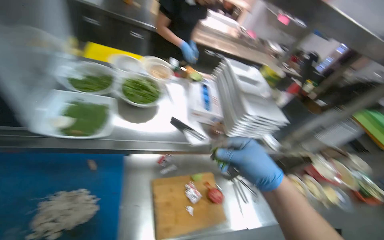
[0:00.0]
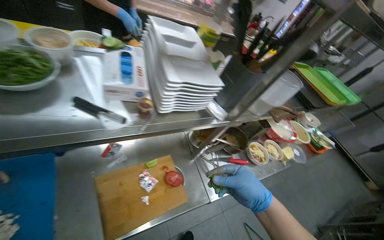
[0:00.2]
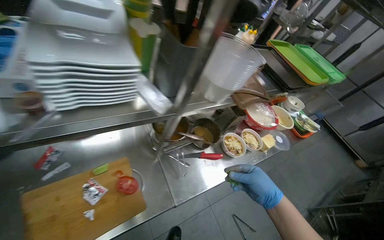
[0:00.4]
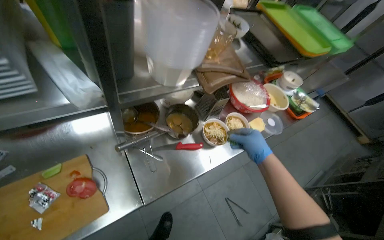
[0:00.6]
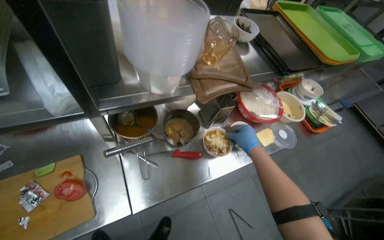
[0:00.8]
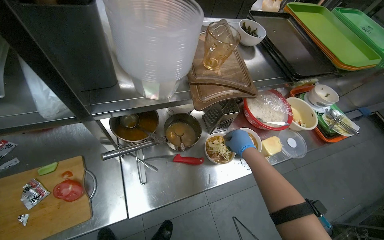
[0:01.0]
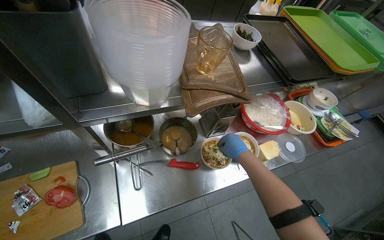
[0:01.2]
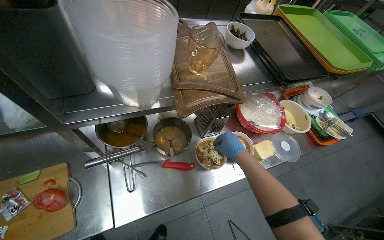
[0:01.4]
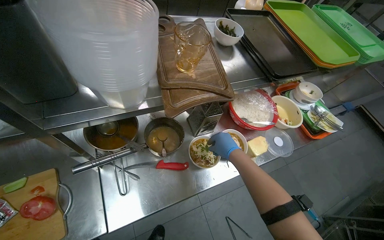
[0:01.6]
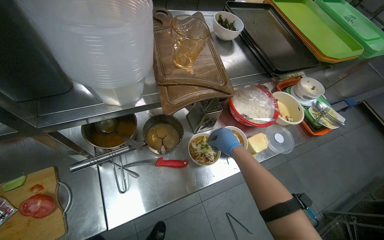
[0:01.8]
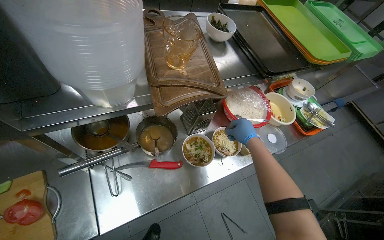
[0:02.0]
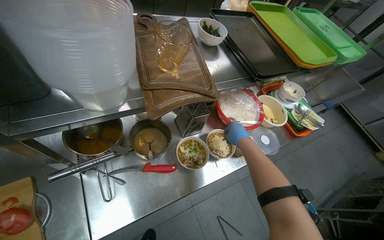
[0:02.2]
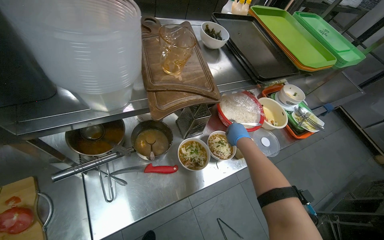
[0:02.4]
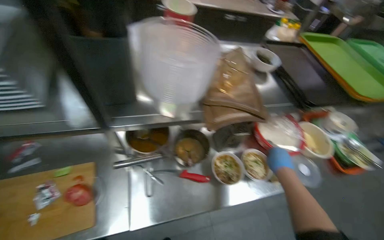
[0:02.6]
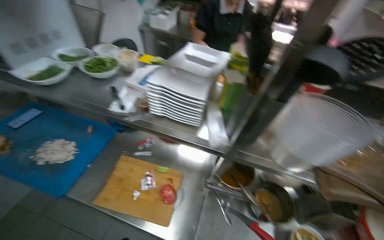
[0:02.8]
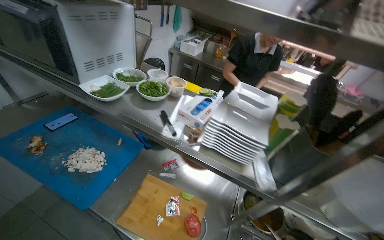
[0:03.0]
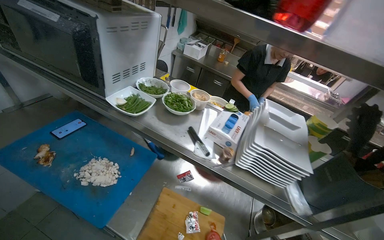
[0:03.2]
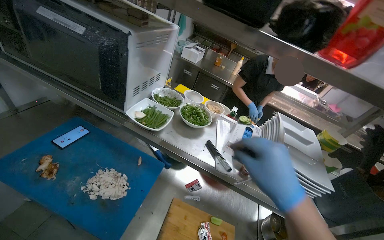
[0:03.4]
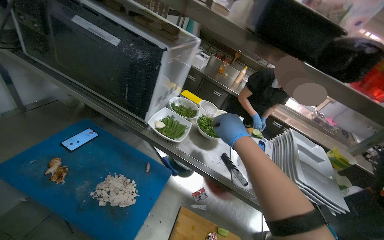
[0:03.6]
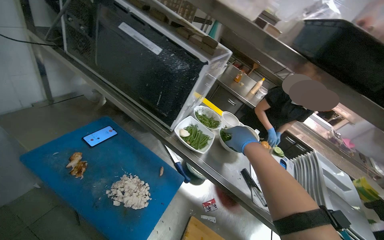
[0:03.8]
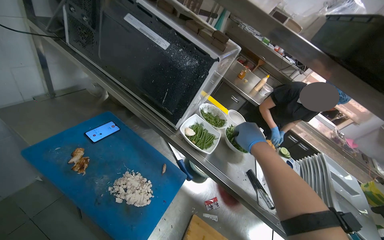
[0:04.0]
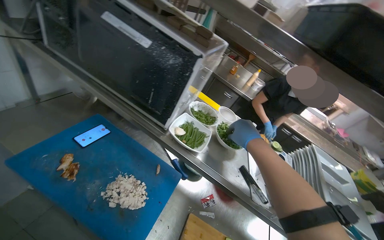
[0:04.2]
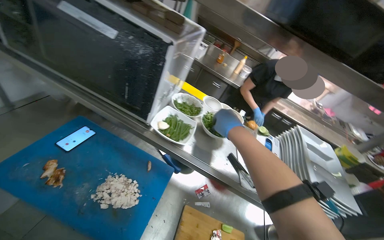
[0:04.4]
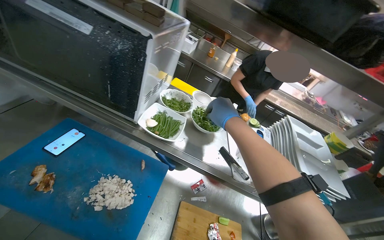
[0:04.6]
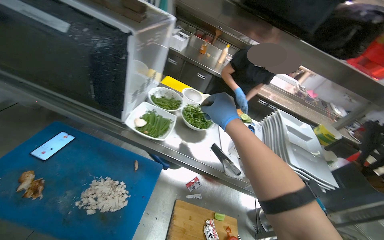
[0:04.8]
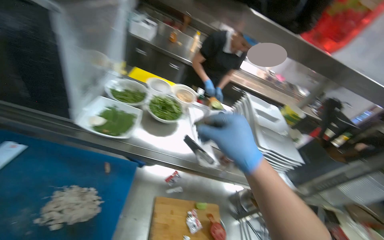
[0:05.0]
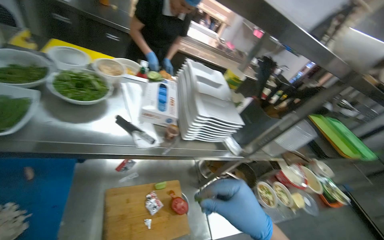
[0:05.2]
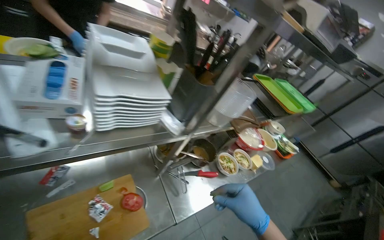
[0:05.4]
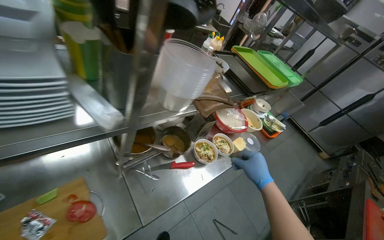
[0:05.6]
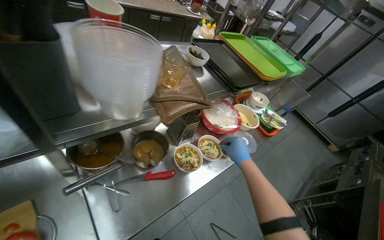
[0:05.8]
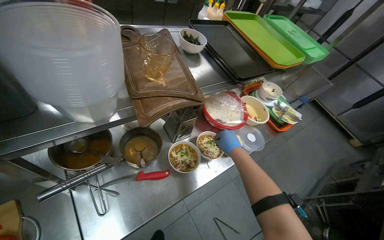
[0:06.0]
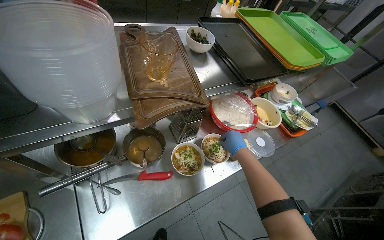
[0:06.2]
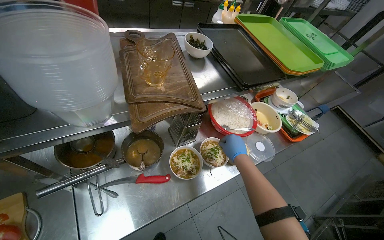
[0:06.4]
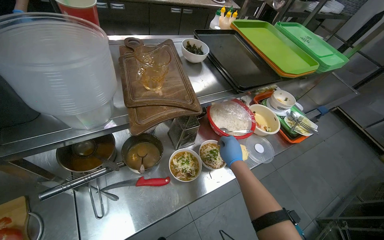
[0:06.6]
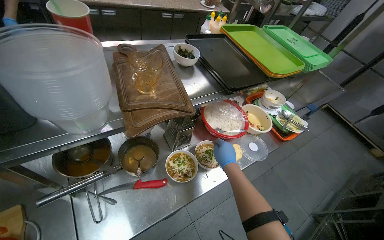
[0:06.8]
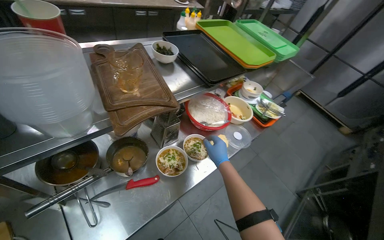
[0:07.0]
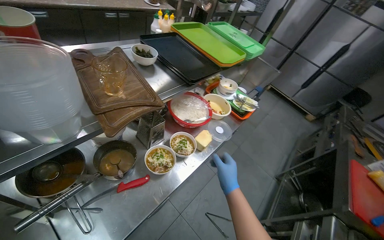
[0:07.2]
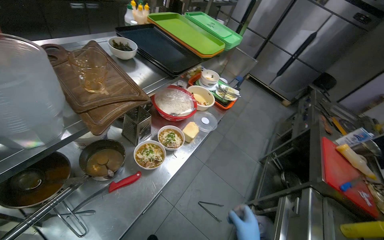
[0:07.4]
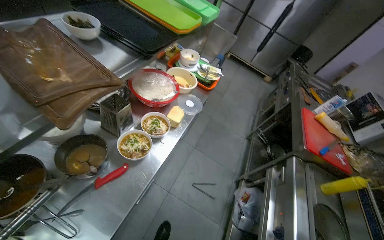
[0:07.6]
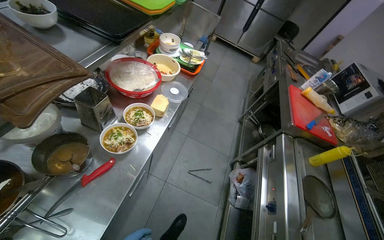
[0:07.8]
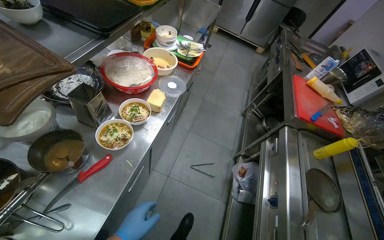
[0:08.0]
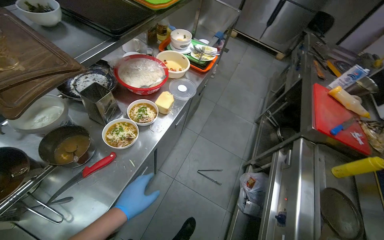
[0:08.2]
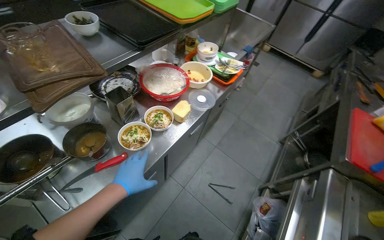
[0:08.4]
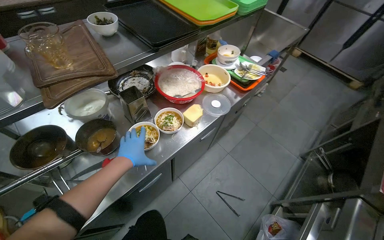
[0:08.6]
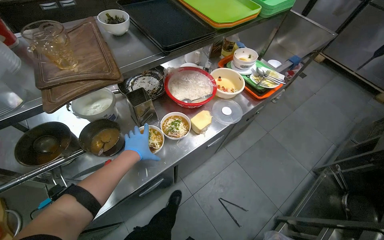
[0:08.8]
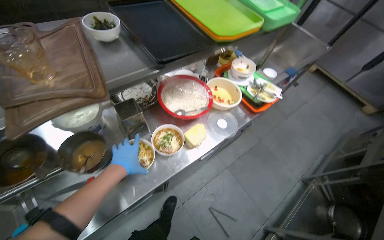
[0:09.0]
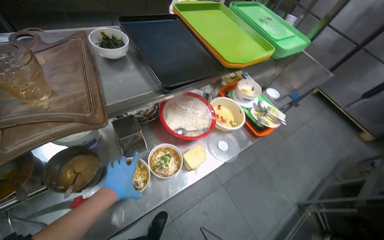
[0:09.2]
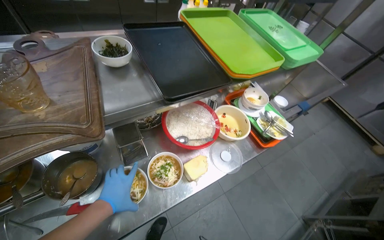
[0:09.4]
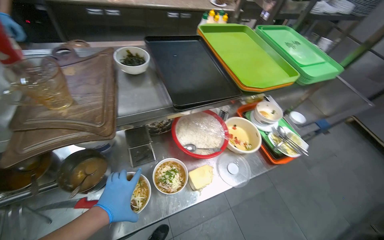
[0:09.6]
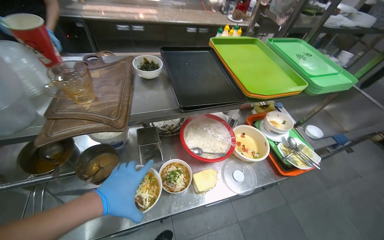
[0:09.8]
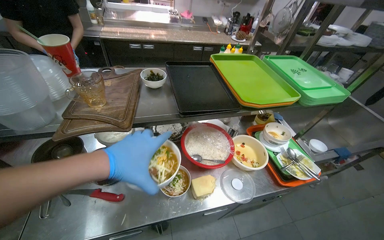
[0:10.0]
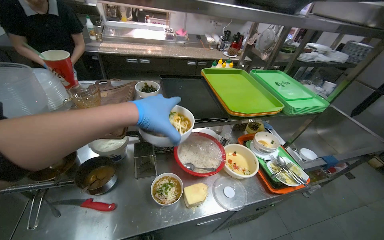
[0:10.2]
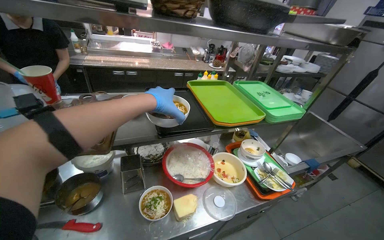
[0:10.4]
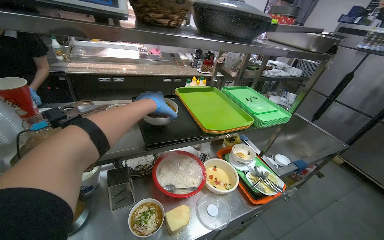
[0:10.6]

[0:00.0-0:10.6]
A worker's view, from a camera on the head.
Job: preparing food.
The whole recording: Assembling noodle bowls with garnishes. The worker chops chicken and adds it with cheese and herbs to noodle bowls, then lids and transfers them.
0:00.0 to 0:01.6: The wearer moves about 70 cm. The view tilts approximately 15 degrees downward.
0:01.6 to 0:03.0: The head travels some 40 cm. The wearer's head swings approximately 50 degrees to the left. The camera pitches upward, by some 25 degrees.
0:04.6 to 0:06.0: The wearer moves roughly 80 cm. The head rotates roughly 45 degrees to the right. The camera pitches downward, by about 35 degrees.
0:06.0 to 0:07.6: The head turns to the right by roughly 30 degrees.
0:07.6 to 0:09.0: The head turns to the left by about 30 degrees.
0:09.0 to 0:10.6: The camera pitches upward, by some 25 degrees. The left hand shifts roughly 40 cm up the picture and to the right.

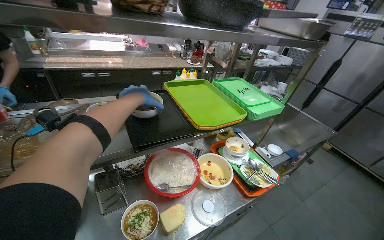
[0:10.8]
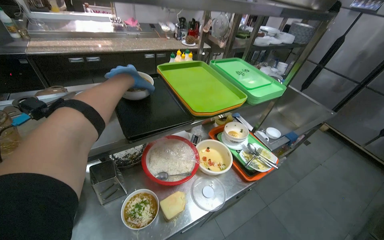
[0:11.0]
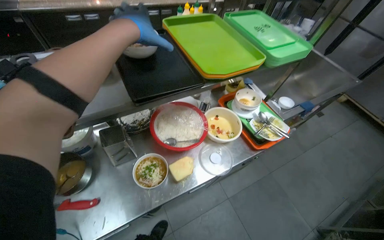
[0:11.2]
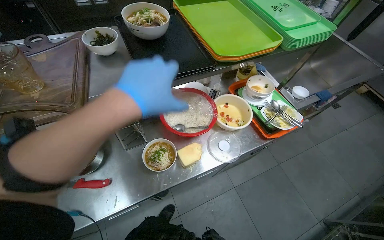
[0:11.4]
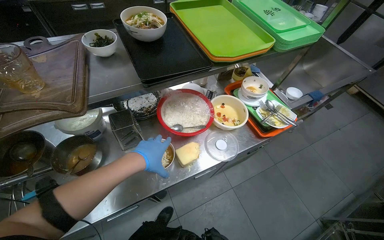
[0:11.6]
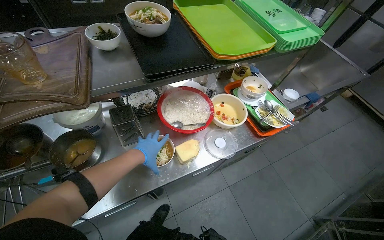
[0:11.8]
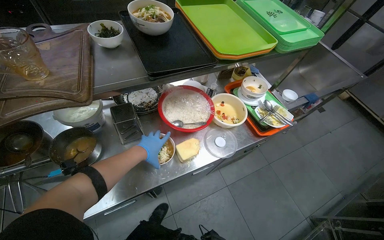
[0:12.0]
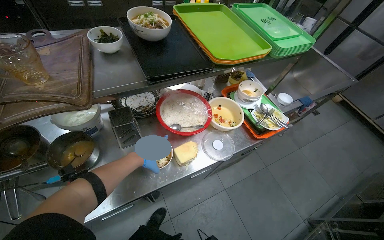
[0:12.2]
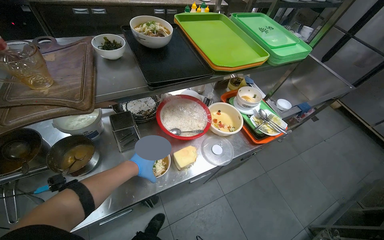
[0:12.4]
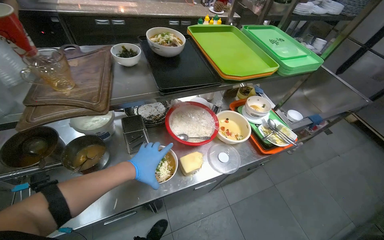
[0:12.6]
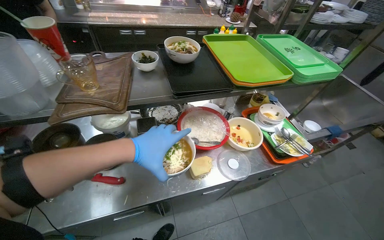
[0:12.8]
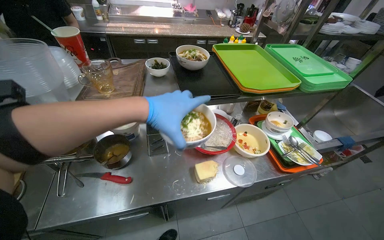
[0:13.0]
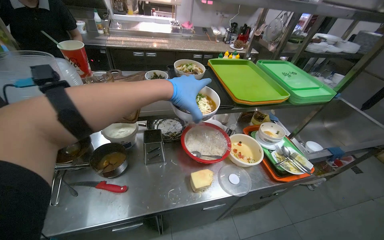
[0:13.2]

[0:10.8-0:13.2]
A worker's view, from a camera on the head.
Job: preparing food.
The whole recording: Assembling noodle bowls with garnishes. The worker chops chicken and adds it with cheese and herbs to noodle bowls, then lids and transfers them.
0:10.8 to 0:12.0: The camera pitches downward, by approximately 20 degrees. The left hand moves down the picture, roughly 40 cm.
0:12.0 to 0:13.2: The view tips upward by about 15 degrees. The left hand shifts roughly 35 cm nearer to the camera and up the picture.

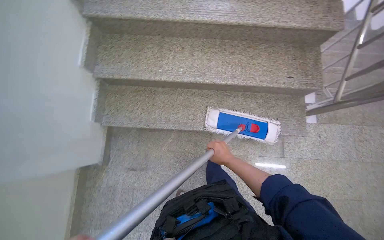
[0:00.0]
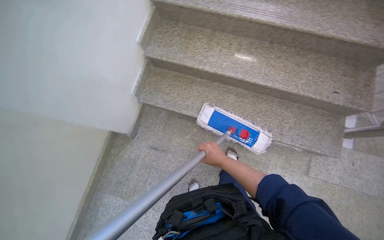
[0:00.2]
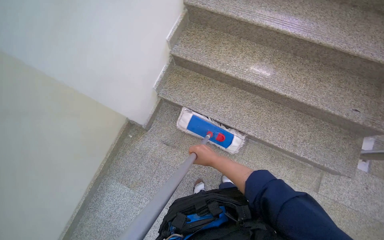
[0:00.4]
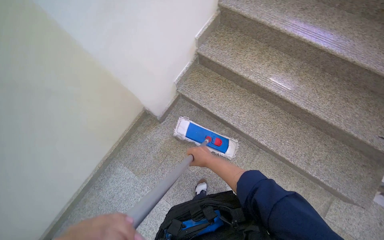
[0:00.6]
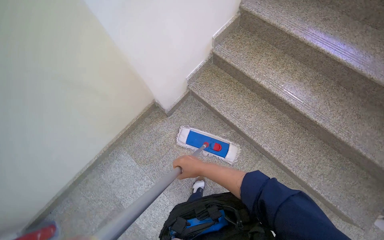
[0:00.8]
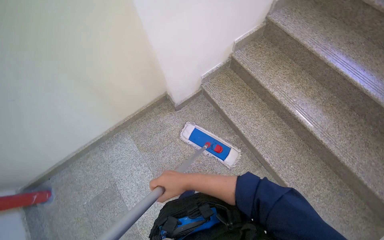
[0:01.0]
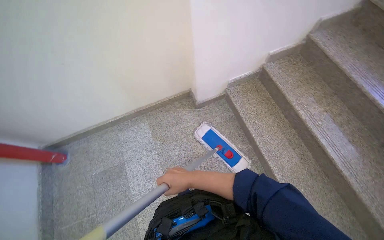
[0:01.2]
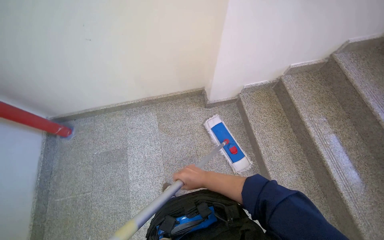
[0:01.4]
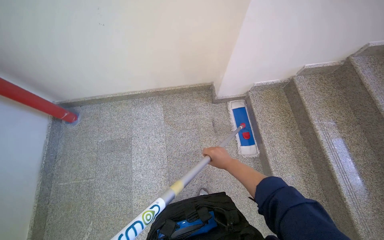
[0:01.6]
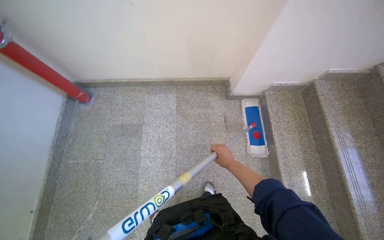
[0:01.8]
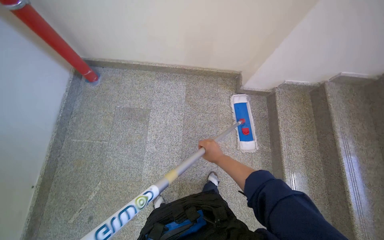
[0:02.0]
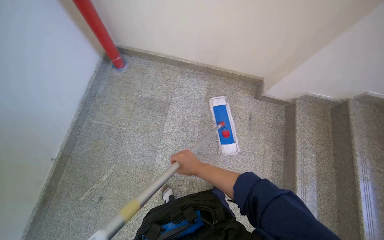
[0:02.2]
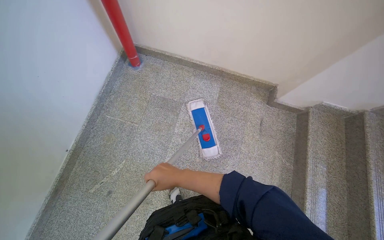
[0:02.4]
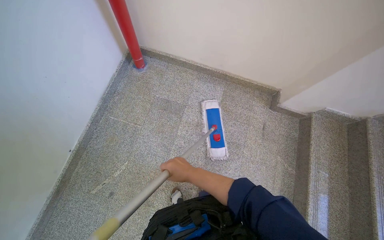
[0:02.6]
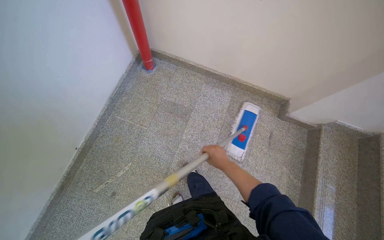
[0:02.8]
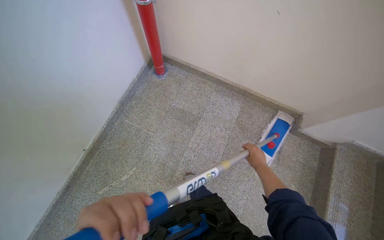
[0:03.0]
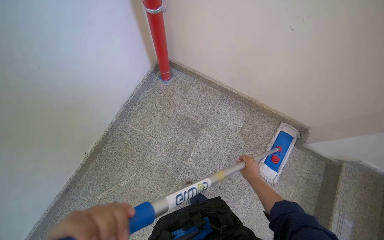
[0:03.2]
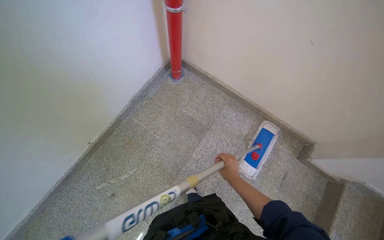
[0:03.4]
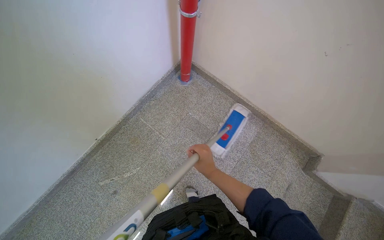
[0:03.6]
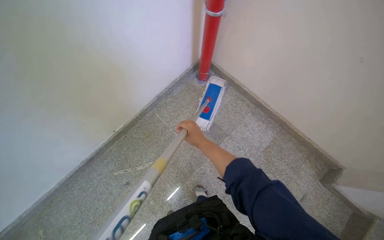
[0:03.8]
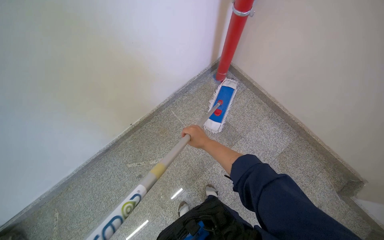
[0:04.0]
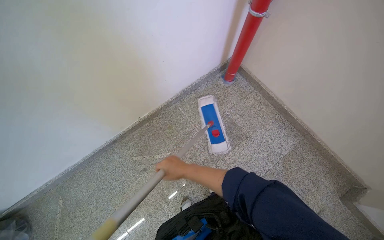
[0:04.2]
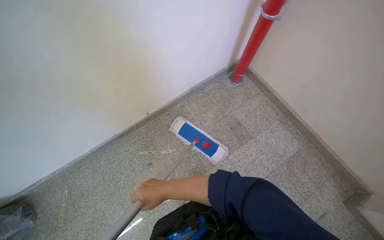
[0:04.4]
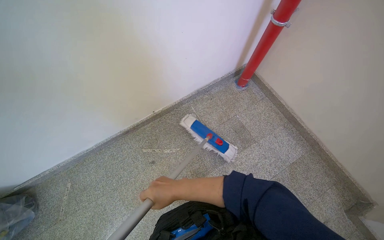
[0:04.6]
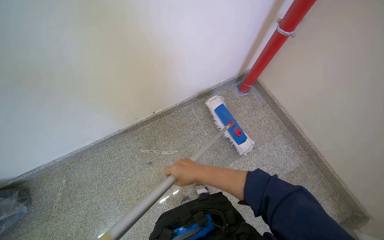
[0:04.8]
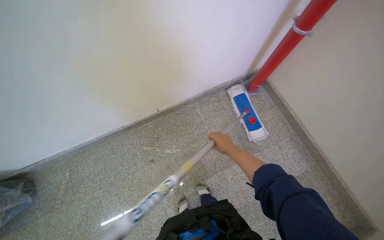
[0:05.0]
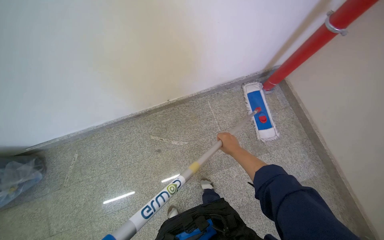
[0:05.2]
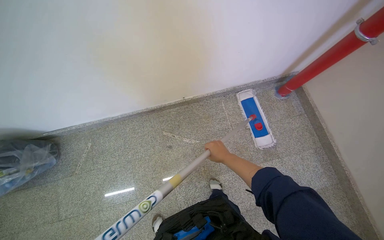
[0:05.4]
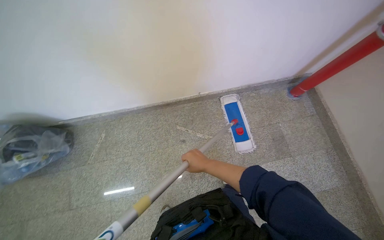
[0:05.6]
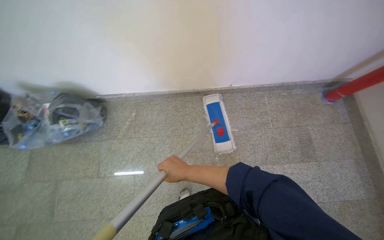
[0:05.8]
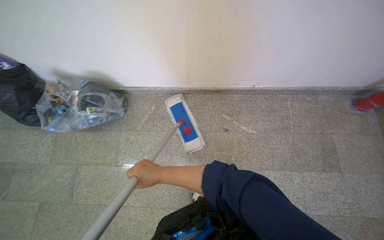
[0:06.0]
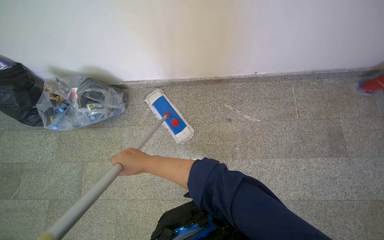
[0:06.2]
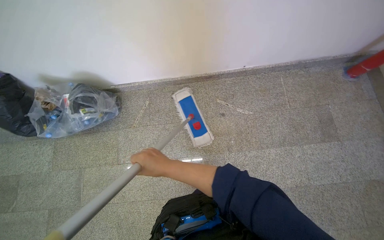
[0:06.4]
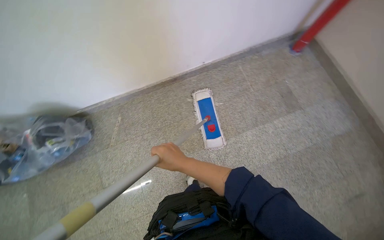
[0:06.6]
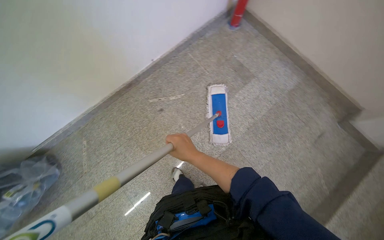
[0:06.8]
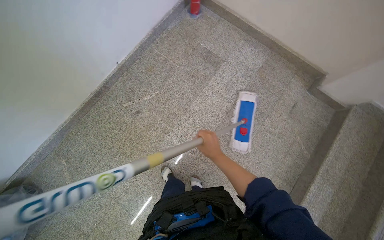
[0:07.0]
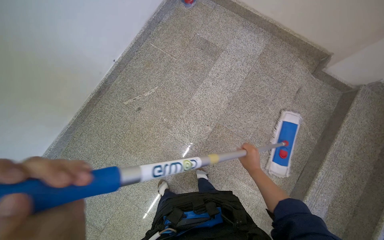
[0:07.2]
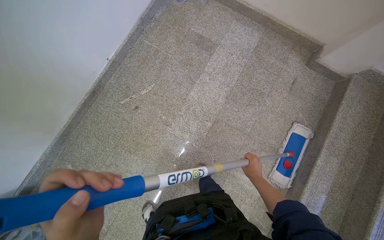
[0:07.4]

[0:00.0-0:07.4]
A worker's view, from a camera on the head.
Job: mopping floor.
The whole recording: Mopping landing floor. The worker mops the landing floor with a flat mop.
0:00.0 to 0:01.4: The camera travels some 50 cm. The head turns to the left by about 75 degrees.
0:01.4 to 0:03.0: The wearer moves to the left, some 50 cm. The scene rotates clockwise by approximately 35 degrees.
0:03.0 to 0:04.4: The wearer looks some 30 degrees further to the left. The right hand goes approximately 50 cm to the left.
0:04.4 to 0:06.0: The camera is carried to the left, roughly 50 cm. The wearer's head swings approximately 35 degrees to the left.
0:06.0 to 0:07.4: The head rotates some 60 degrees to the right.
